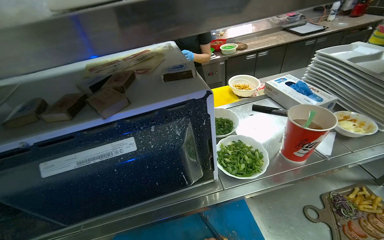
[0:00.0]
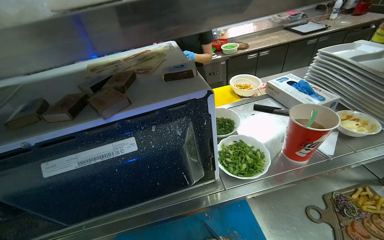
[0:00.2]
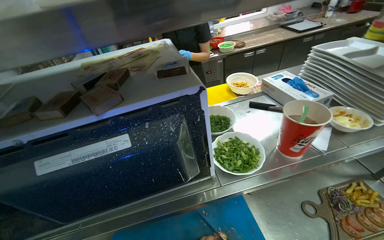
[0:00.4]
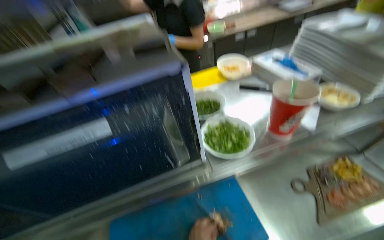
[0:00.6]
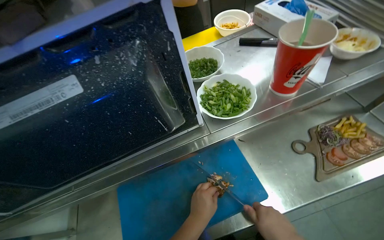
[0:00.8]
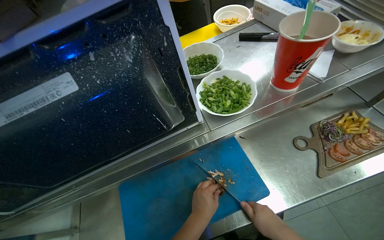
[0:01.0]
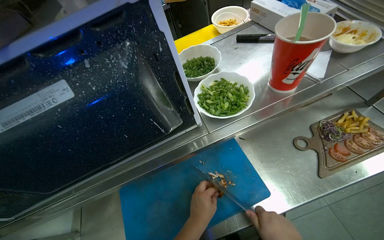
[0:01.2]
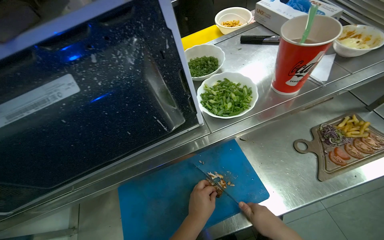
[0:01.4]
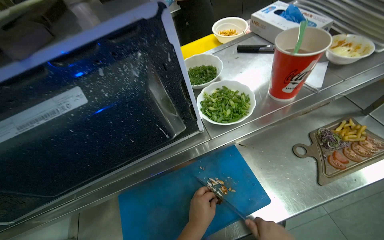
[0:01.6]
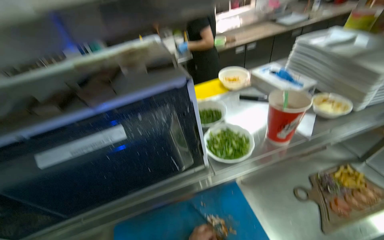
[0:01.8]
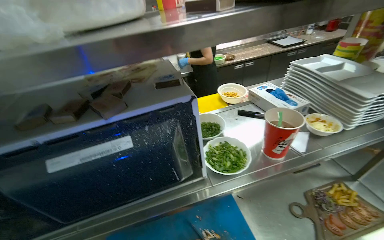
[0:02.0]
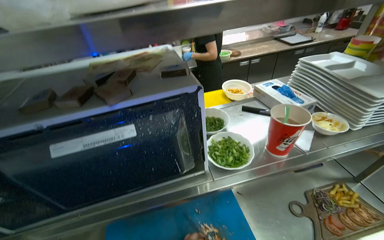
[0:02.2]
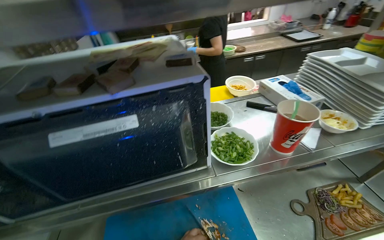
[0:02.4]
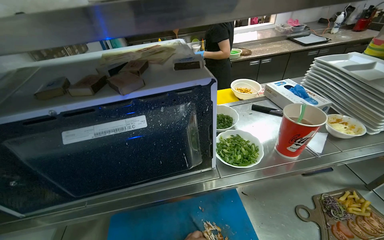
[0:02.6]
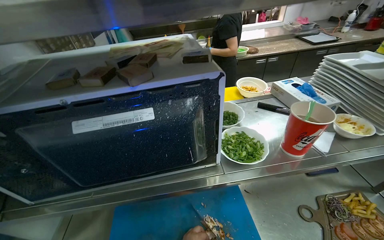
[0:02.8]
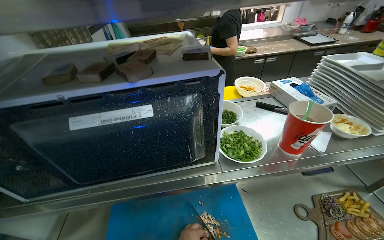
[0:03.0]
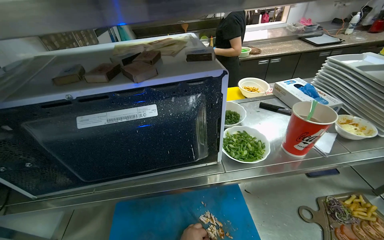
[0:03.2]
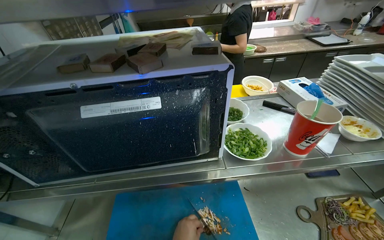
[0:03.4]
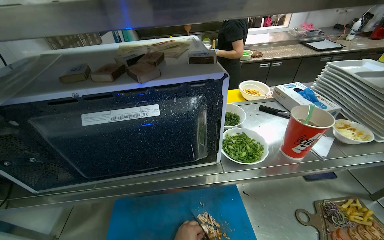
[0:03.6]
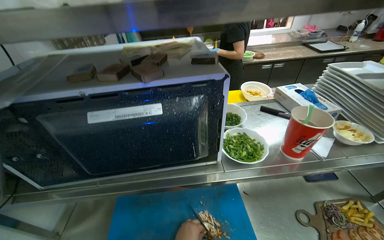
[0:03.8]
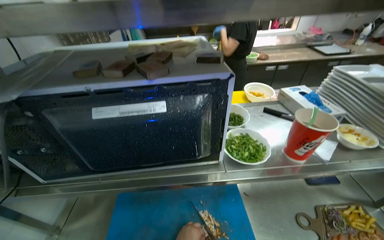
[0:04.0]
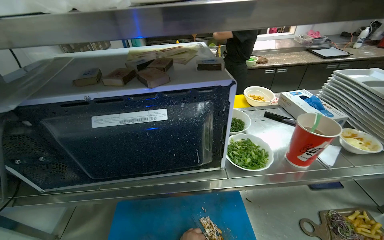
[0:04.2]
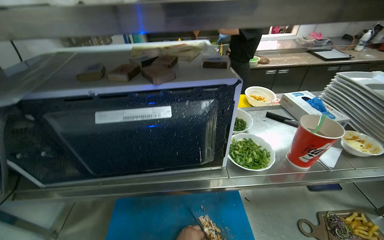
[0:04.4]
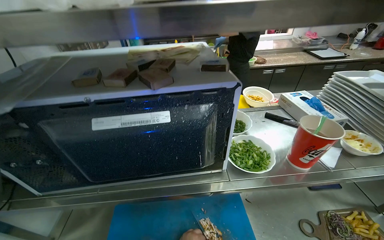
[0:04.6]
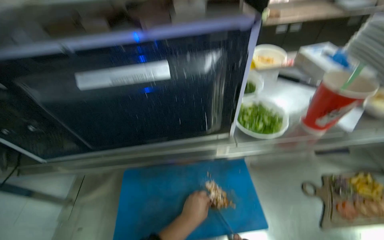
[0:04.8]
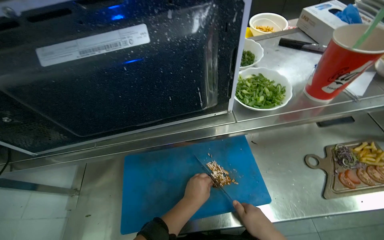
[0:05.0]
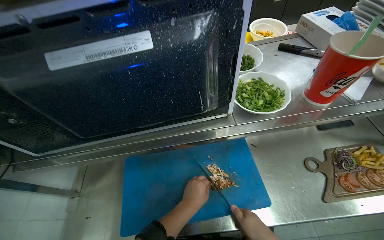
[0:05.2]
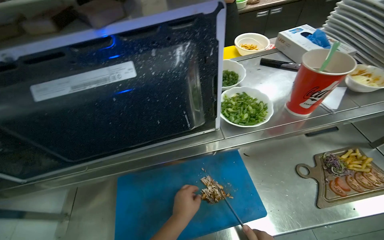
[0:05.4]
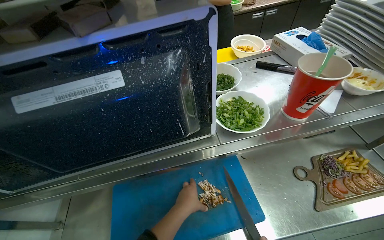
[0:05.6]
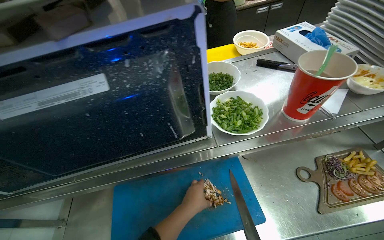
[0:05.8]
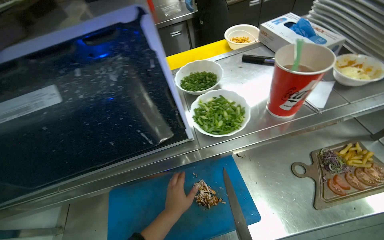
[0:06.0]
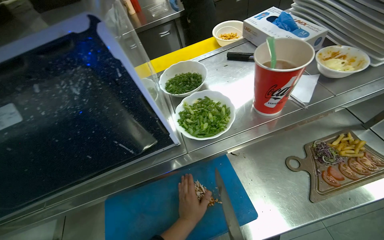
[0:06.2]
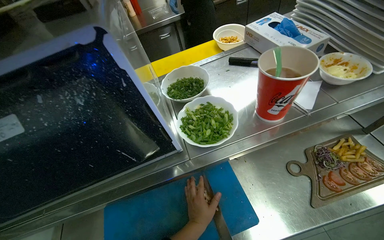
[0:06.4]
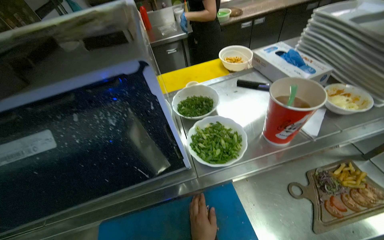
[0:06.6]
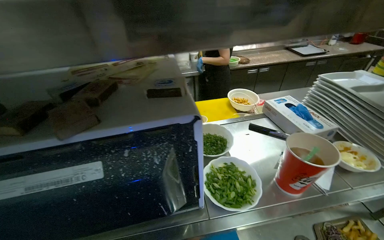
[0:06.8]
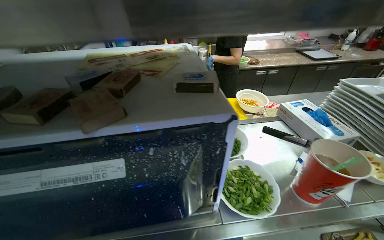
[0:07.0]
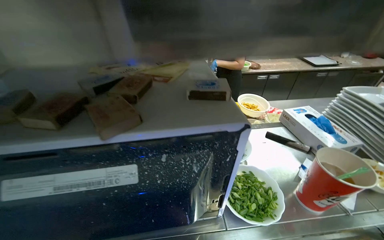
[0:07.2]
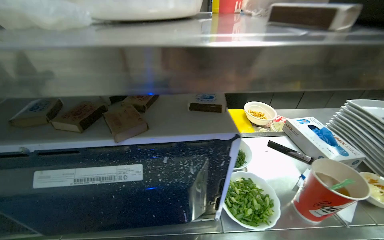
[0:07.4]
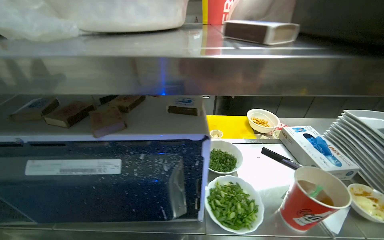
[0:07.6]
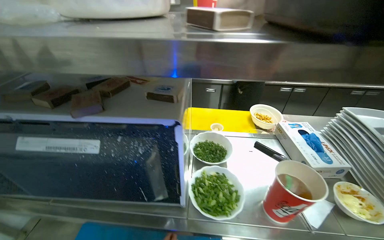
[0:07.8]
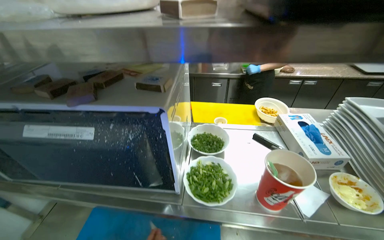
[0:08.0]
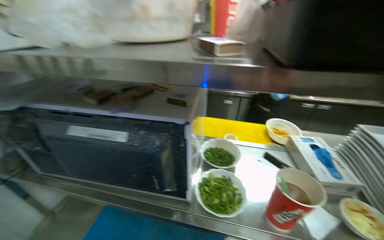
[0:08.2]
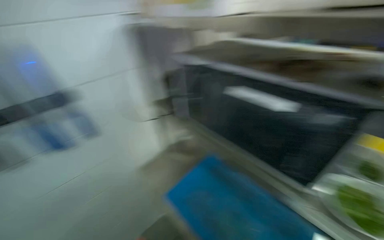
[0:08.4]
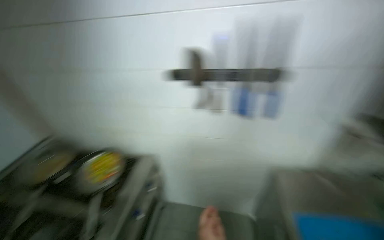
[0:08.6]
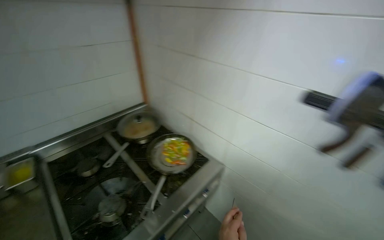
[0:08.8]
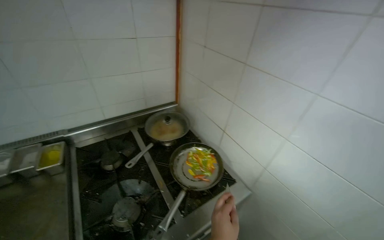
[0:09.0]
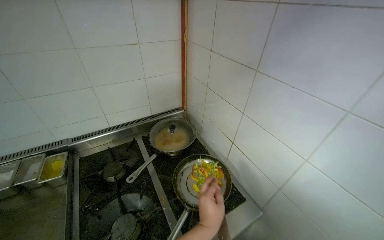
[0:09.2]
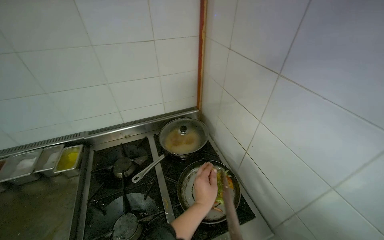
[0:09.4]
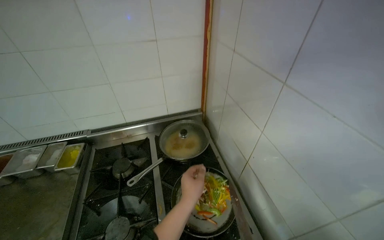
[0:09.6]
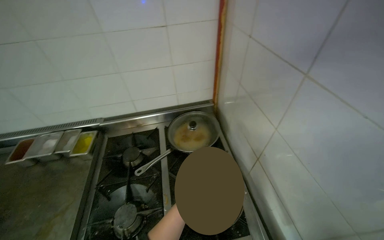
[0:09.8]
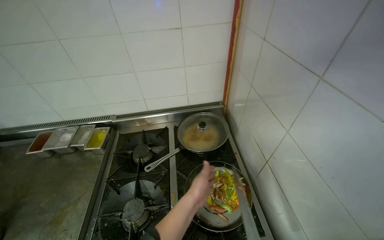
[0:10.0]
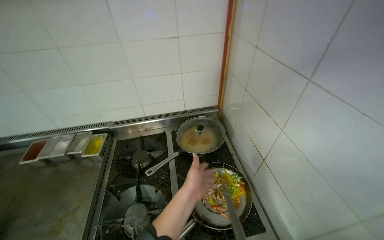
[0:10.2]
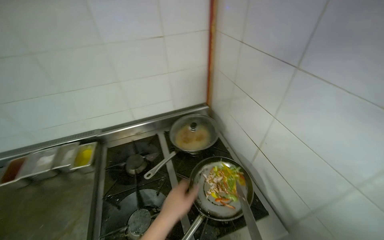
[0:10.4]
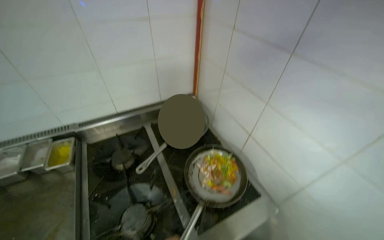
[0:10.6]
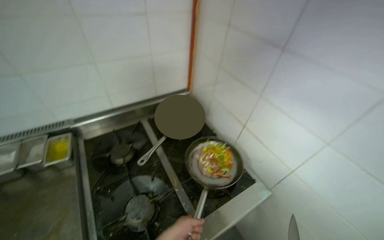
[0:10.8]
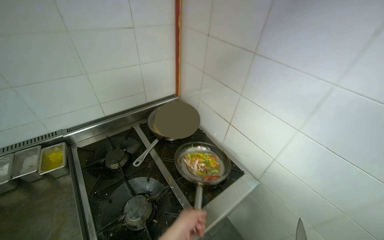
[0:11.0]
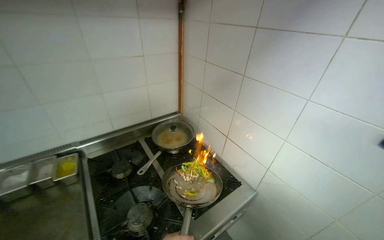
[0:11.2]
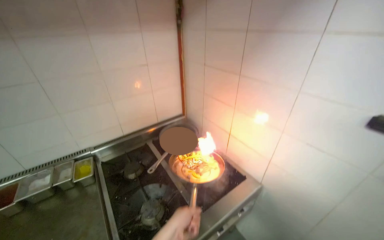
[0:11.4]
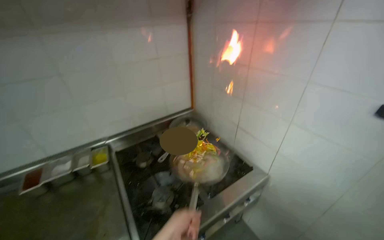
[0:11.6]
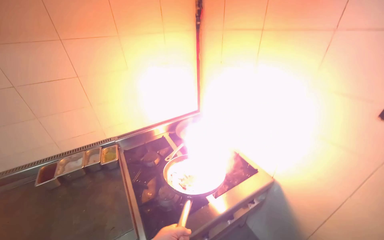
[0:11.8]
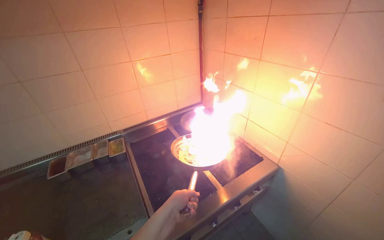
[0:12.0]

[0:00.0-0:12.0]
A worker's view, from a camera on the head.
Job: cooking food.
The whole recording: Cooking vegetables in pan. The worker stirs and adds sauce to vegetables cooking in a pan on the stove.
0:00.0 to 0:01.6: The view tips downward by some 15 degrees.
0:01.6 to 0:03.0: The view tips upward by about 15 degrees.
0:04.4 to 0:06.0: The wearer looks some 15 degrees further downward.
0:06.0 to 0:07.6: The wearer looks roughly 20 degrees further upward.
0:07.6 to 0:09.0: The head rotates approximately 60 degrees to the left.
0:10.4 to 0:12.0: The head travels some 50 cm.

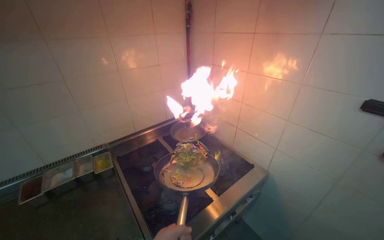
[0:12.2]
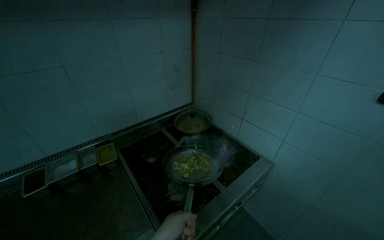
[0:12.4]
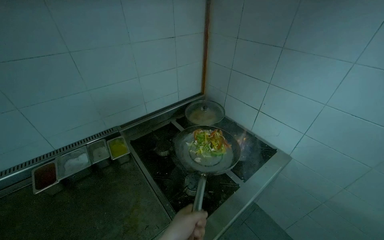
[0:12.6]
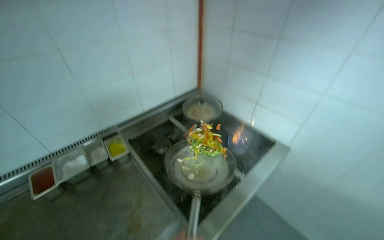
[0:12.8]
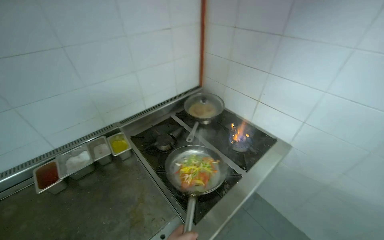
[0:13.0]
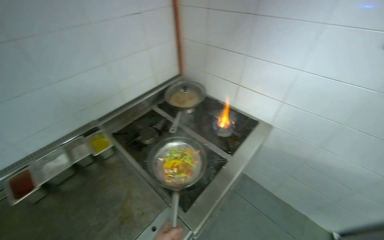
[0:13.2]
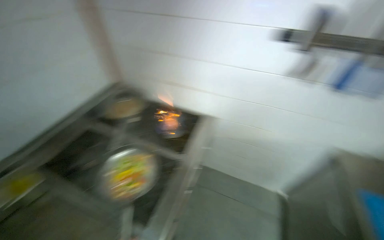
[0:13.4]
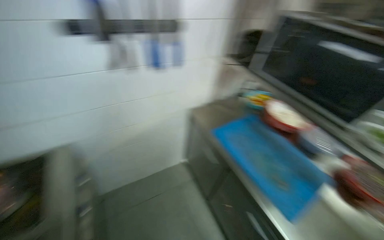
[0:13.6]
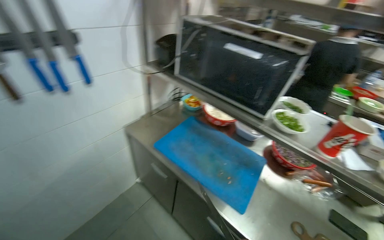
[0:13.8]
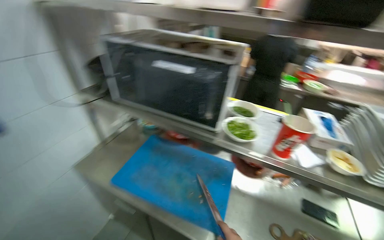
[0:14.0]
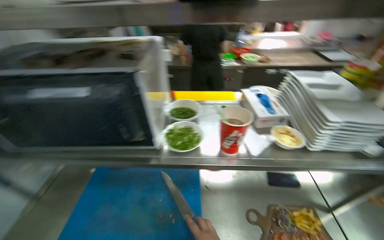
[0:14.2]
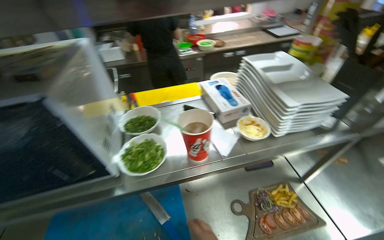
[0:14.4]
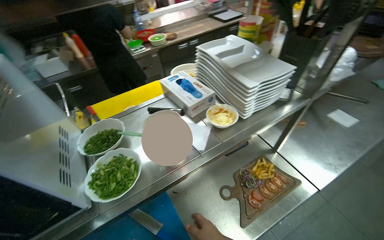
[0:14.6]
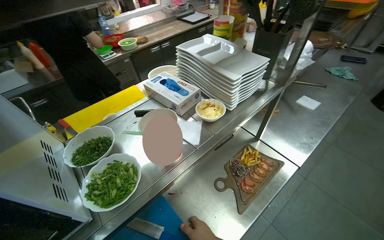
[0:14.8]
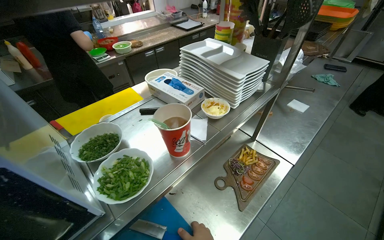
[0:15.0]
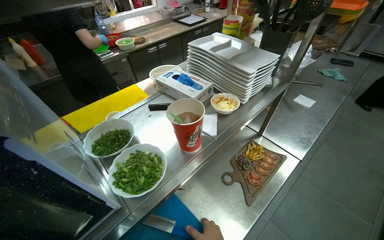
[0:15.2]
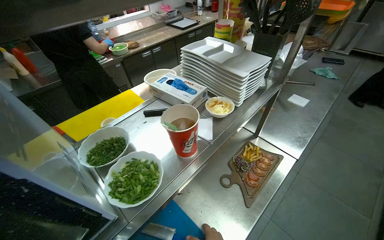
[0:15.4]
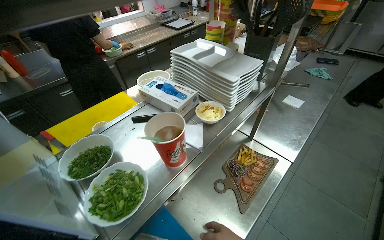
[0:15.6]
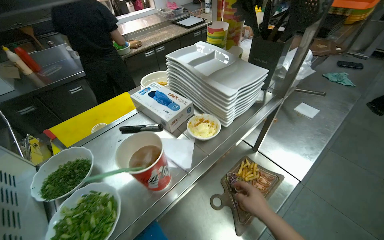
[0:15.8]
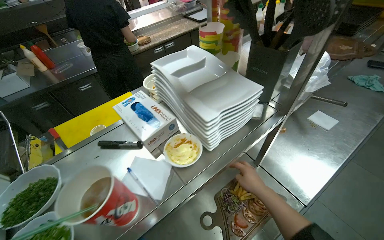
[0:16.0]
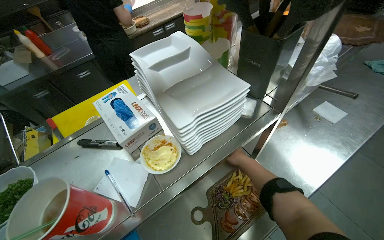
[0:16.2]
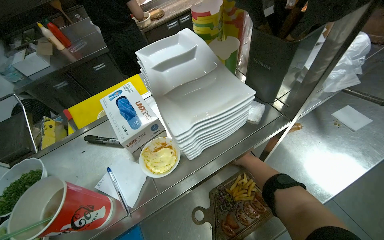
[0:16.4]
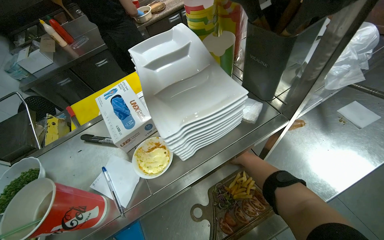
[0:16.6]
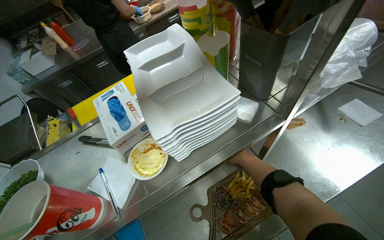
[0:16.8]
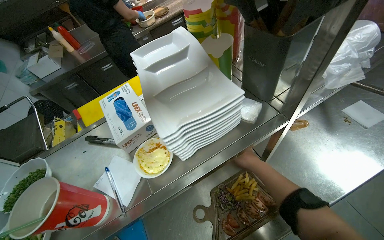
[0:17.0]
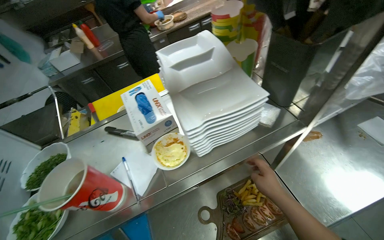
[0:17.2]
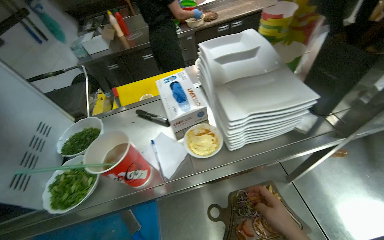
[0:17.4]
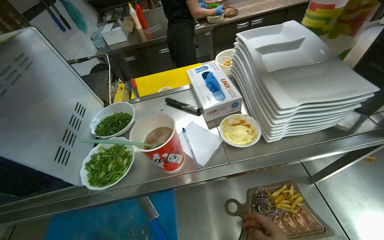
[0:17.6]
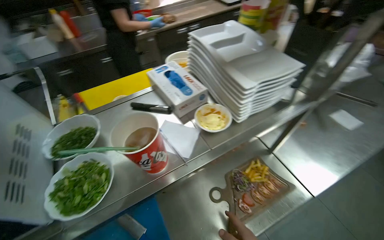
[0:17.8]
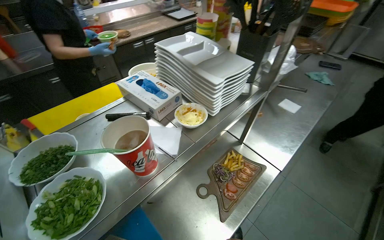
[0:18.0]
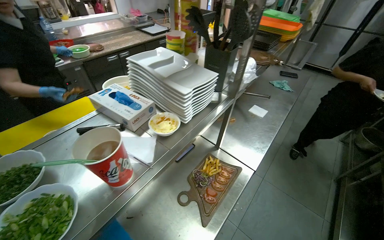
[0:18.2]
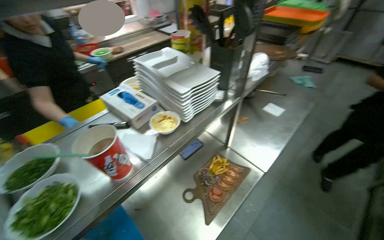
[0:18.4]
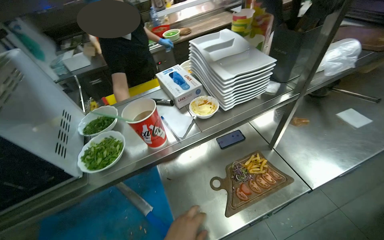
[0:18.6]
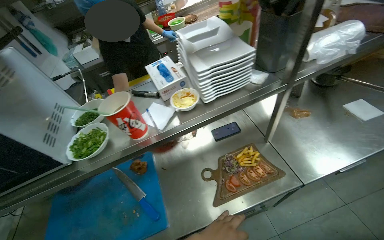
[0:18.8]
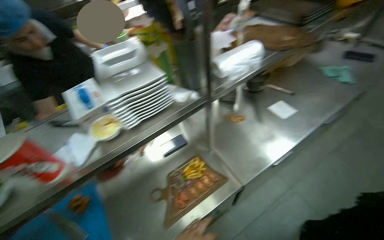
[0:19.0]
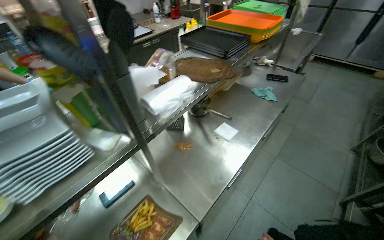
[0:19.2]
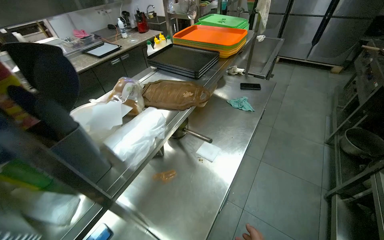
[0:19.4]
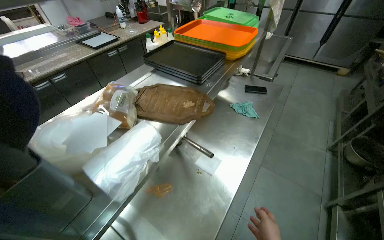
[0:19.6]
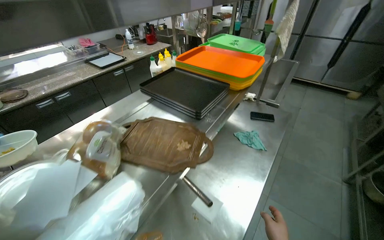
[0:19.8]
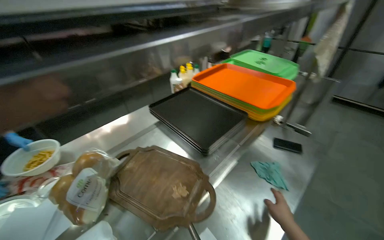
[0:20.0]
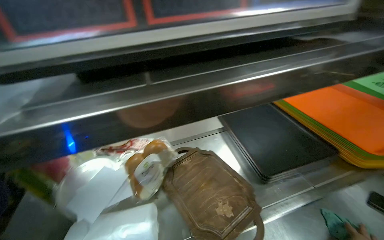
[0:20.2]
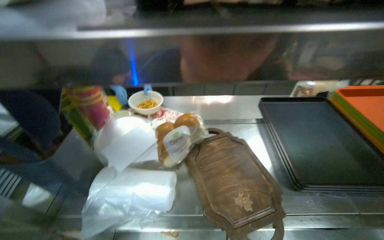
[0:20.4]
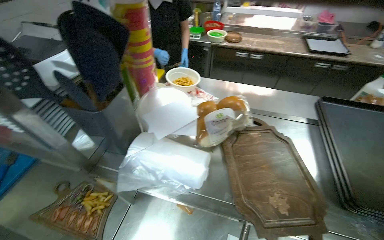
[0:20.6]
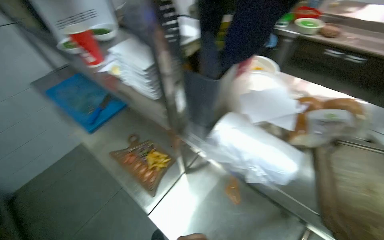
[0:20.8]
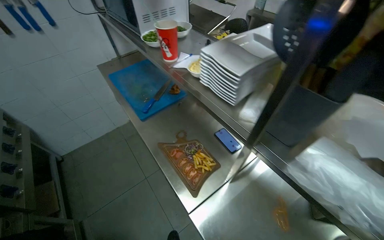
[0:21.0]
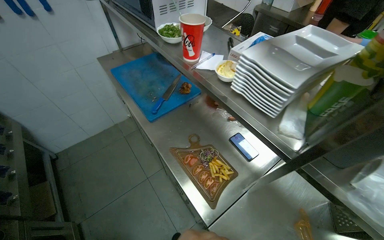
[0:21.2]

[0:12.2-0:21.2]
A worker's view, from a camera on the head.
Job: cooking food.
The whole recording: Cooking vegetables in pan. The worker stirs and adds sauce to vegetables cooking in a pan on the stove.
0:12.2 to 0:13.8: The head turns to the right by roughly 70 degrees. The view tips downward by about 15 degrees.
0:13.8 to 0:15.2: The camera is carried some 40 cm. The wearer's head swings about 85 degrees to the right.
0:15.2 to 0:16.6: The camera travels some 40 cm. The camera sweeps to the left, by roughly 15 degrees. The view tilts approximately 10 degrees downward.
0:16.6 to 0:18.2: The view swings about 25 degrees to the right.
0:18.2 to 0:19.8: The camera is carried about 80 cm.
0:19.8 to 0:21.2: The wearer's head swings about 105 degrees to the left. The view tilts some 20 degrees downward.
